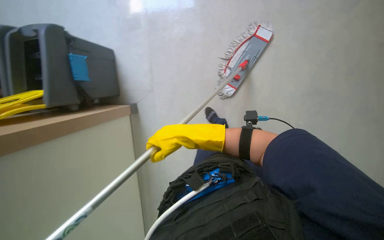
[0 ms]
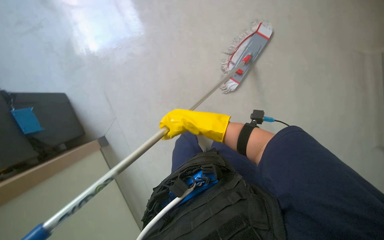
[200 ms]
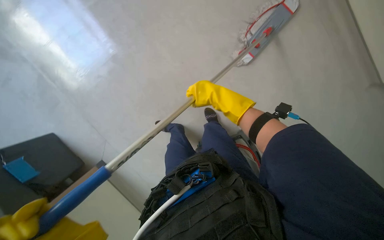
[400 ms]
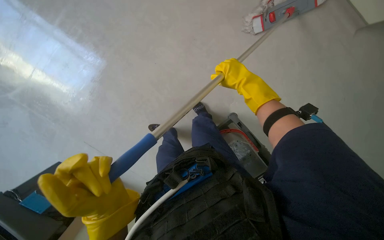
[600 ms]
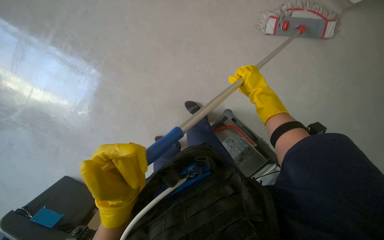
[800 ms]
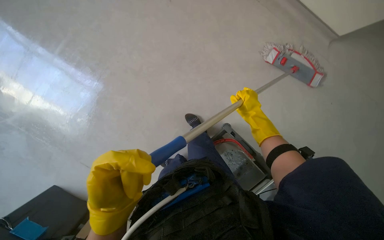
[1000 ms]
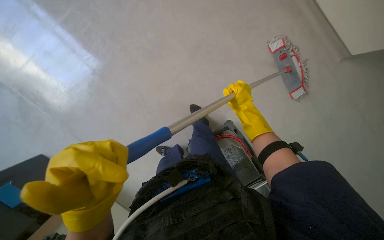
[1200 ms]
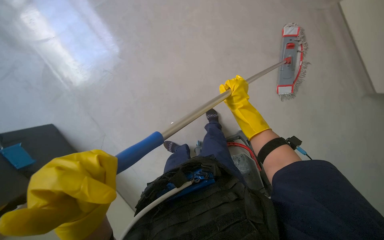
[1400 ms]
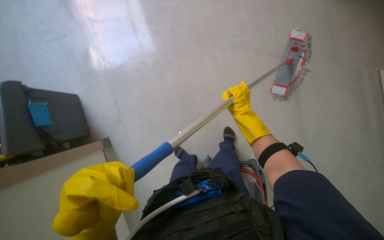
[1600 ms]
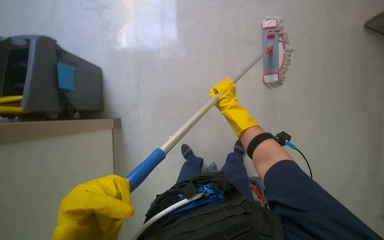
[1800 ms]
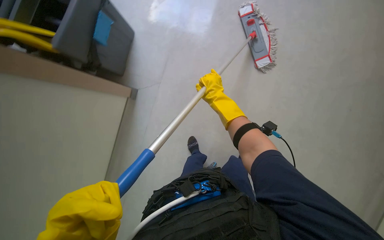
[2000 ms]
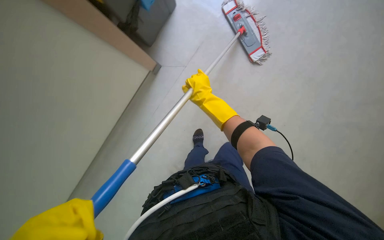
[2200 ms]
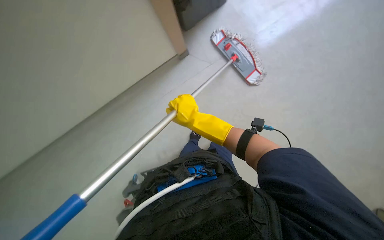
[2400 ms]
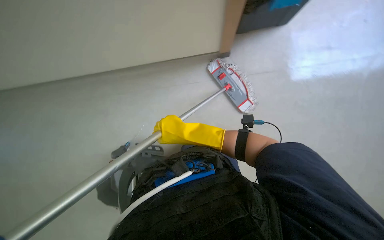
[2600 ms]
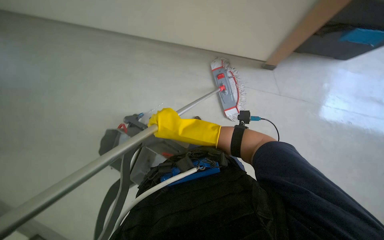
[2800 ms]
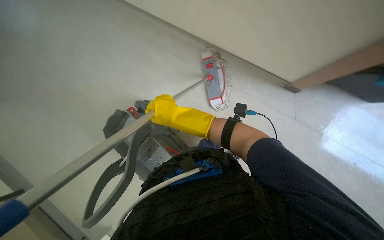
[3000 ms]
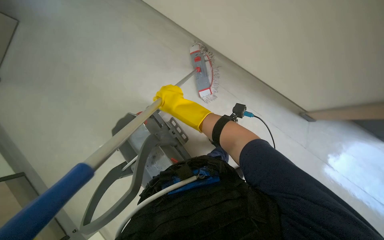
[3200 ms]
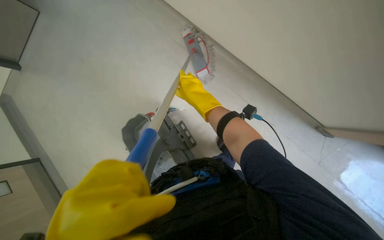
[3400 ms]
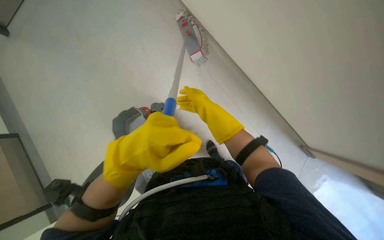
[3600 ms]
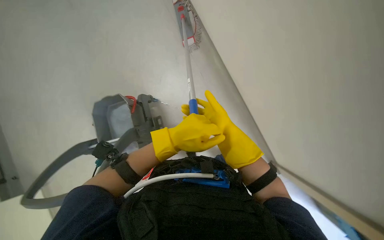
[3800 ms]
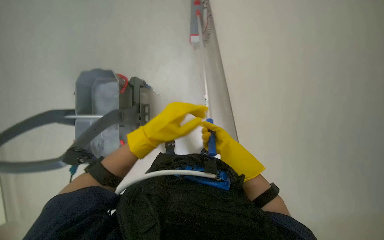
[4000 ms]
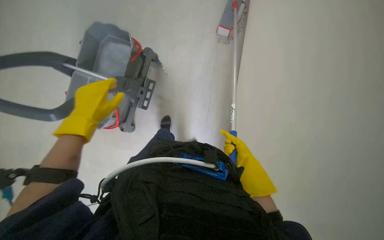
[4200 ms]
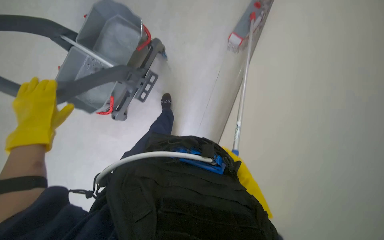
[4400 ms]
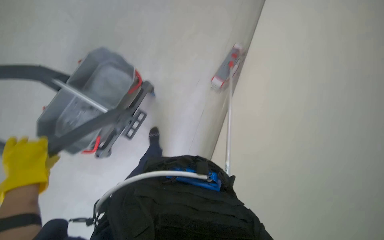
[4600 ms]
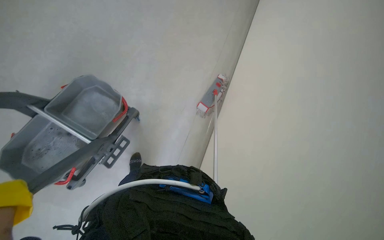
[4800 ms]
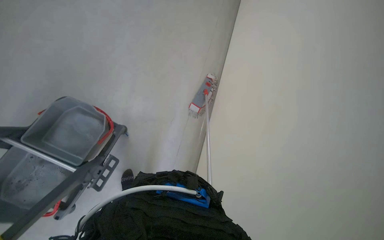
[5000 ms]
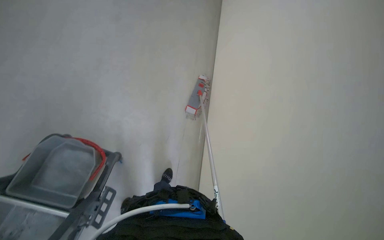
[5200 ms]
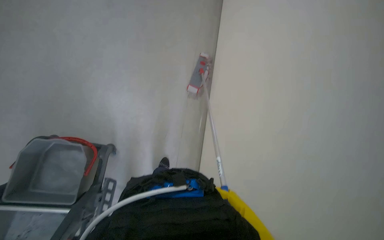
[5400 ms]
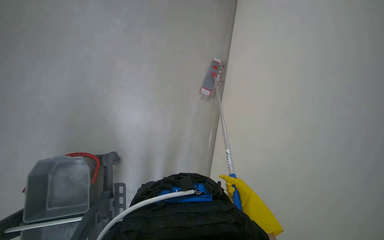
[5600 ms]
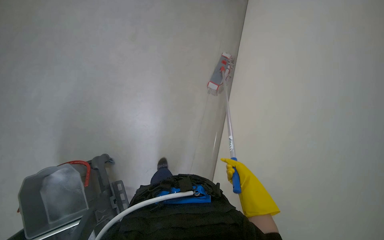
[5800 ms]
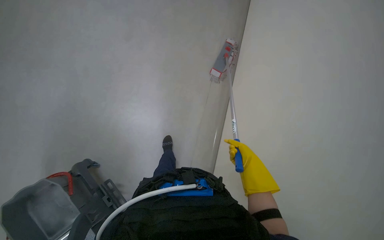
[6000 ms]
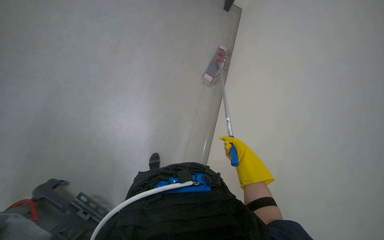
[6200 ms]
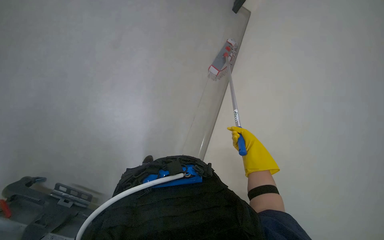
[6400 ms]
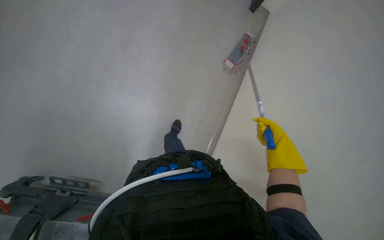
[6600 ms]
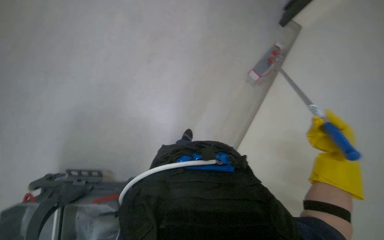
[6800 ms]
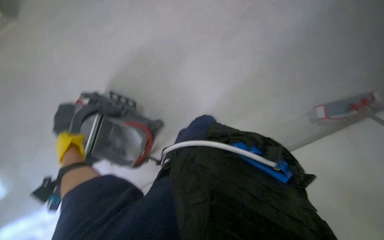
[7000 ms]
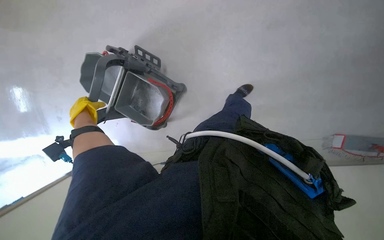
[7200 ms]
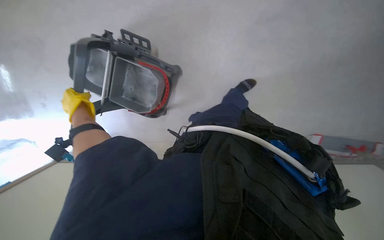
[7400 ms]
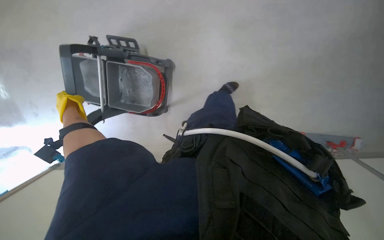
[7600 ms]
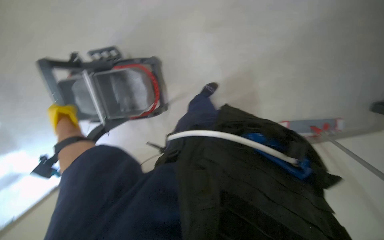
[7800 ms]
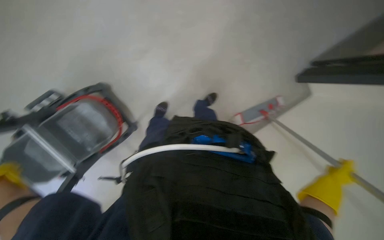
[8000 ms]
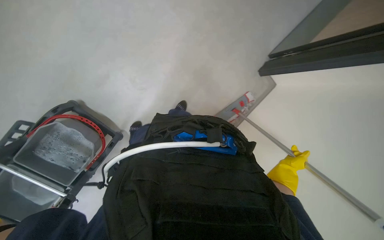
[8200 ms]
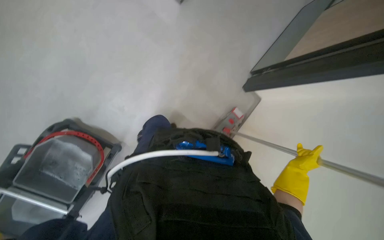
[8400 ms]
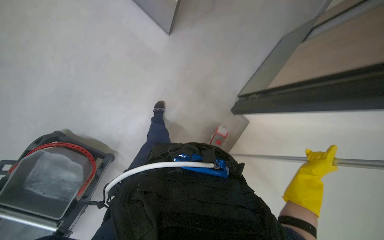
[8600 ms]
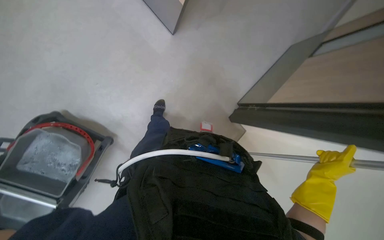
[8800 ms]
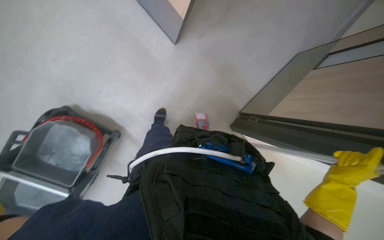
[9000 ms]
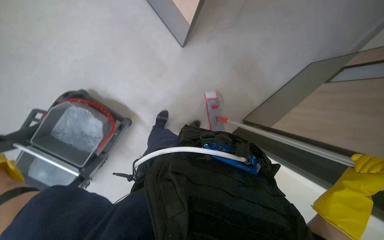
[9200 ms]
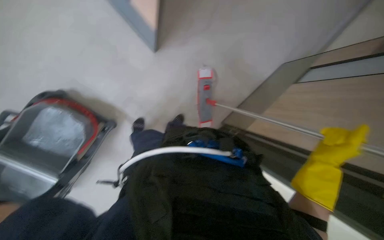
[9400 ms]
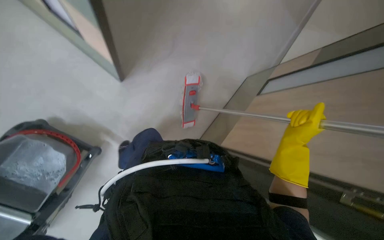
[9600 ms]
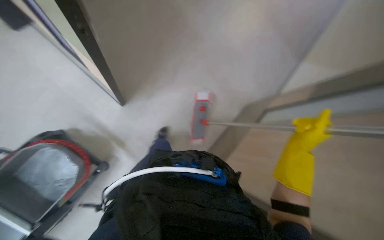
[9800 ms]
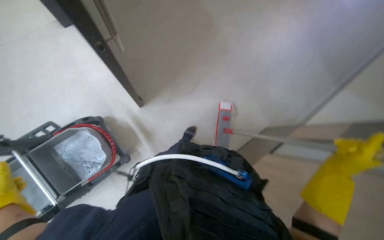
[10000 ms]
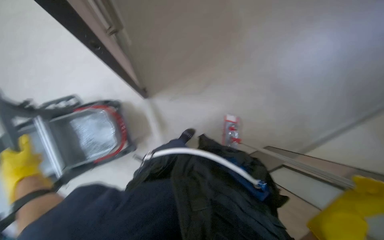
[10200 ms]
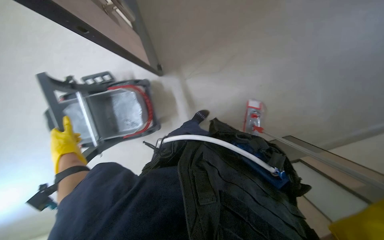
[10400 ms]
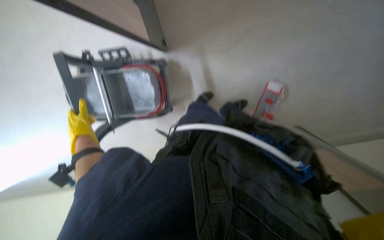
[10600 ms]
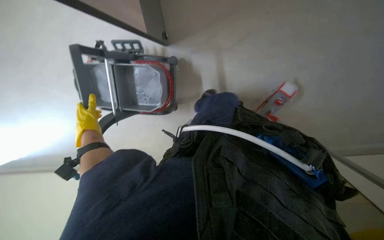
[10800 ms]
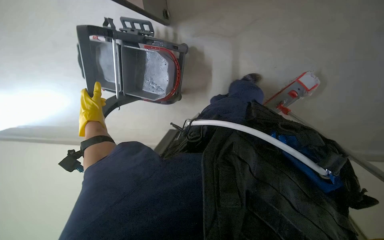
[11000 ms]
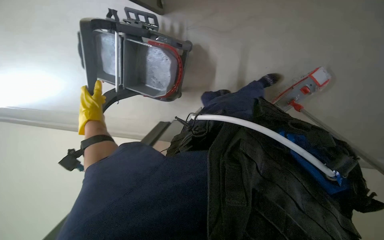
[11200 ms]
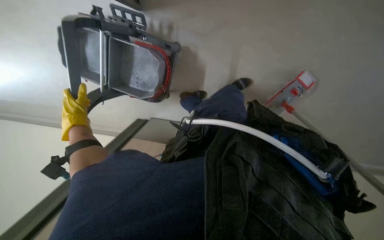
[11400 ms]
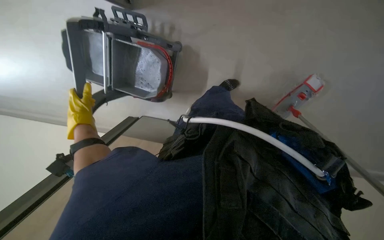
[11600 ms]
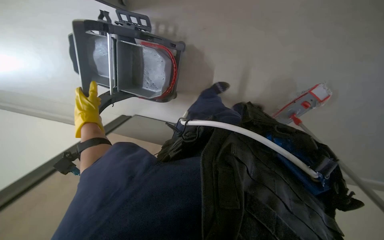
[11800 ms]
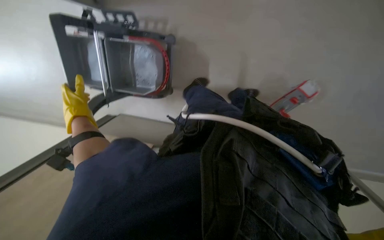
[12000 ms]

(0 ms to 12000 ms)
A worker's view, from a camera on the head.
Job: mopping floor.
The whole recording: Mopping floor. The worker mops the floor with a flat mop, periodically wringing it in the bucket.
0 ms - 1600 ms: The camera is aimed about 20 degrees further to the right. The right hand shifts some 15 cm farther from the camera.
1600 ms - 3000 ms: The right hand is displaced to the left by about 25 cm.
4400 ms - 6000 ms: The head turns to the right by roughly 40 degrees. The view tilts some 35 degrees upward.
6000 ms - 7600 ms: The view tips downward by roughly 15 degrees.
7600 ms - 9000 ms: The head rotates approximately 20 degrees to the right. The wearer looks some 15 degrees further upward.
9000 ms - 10400 ms: The wearer's head swings approximately 30 degrees to the left.
10400 ms - 12000 ms: The view tilts about 15 degrees downward.

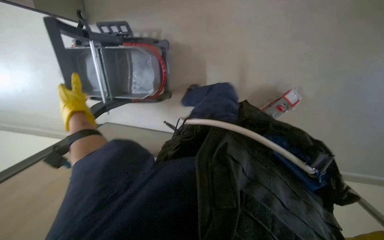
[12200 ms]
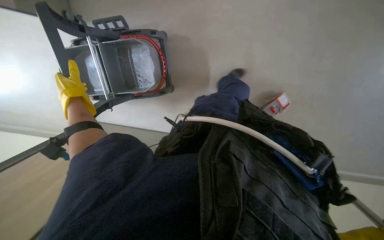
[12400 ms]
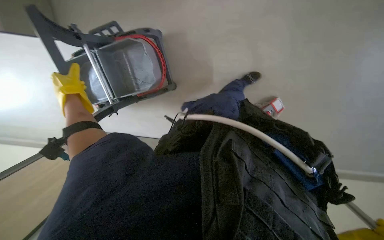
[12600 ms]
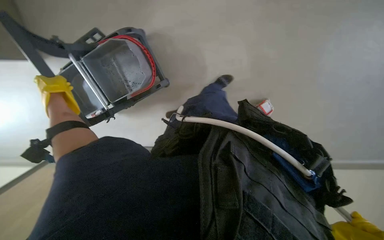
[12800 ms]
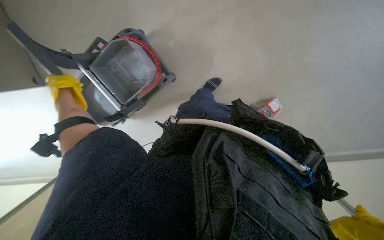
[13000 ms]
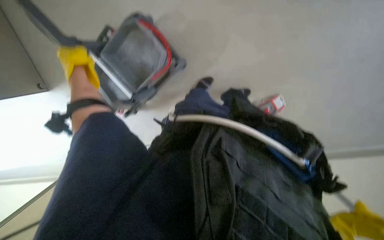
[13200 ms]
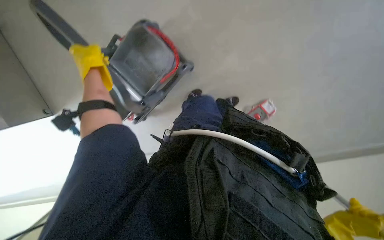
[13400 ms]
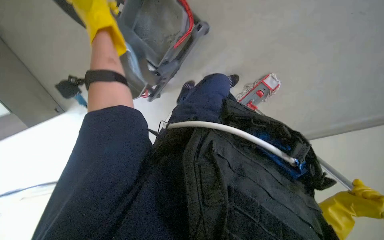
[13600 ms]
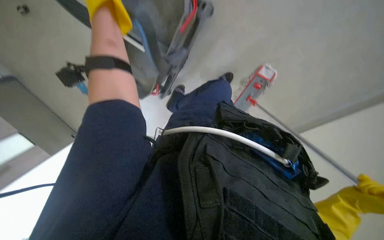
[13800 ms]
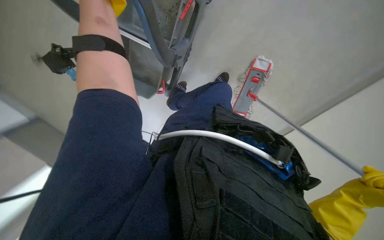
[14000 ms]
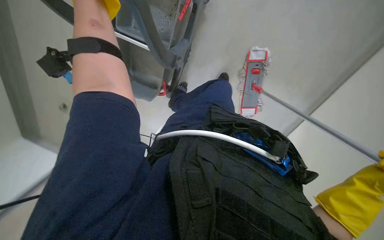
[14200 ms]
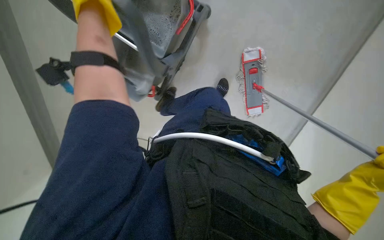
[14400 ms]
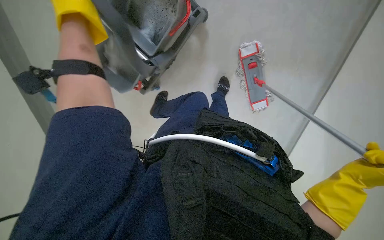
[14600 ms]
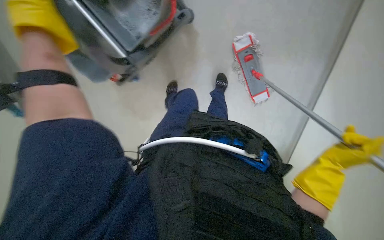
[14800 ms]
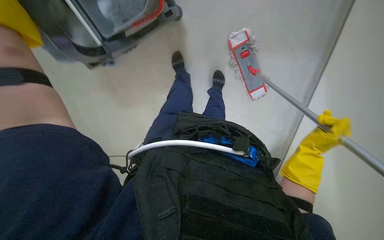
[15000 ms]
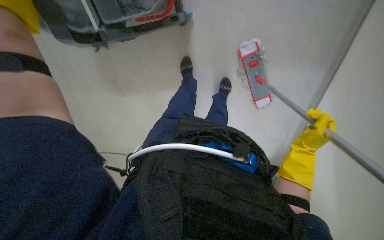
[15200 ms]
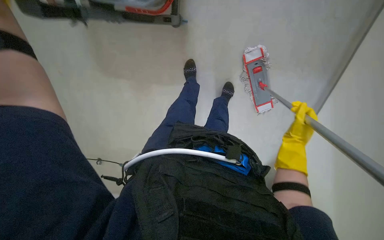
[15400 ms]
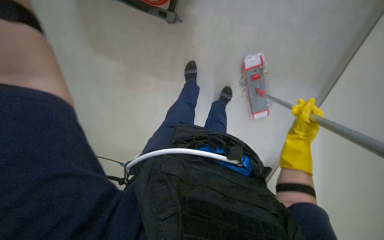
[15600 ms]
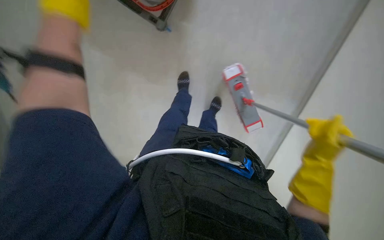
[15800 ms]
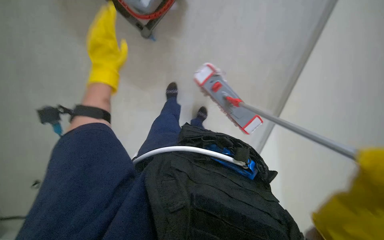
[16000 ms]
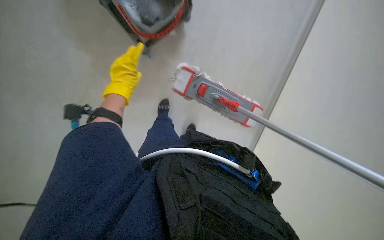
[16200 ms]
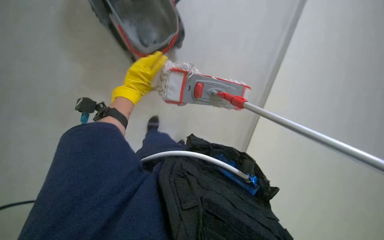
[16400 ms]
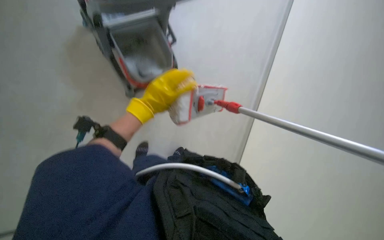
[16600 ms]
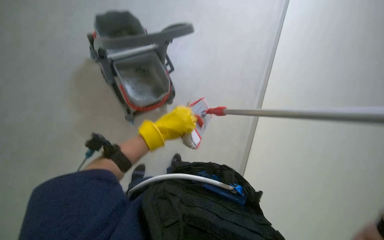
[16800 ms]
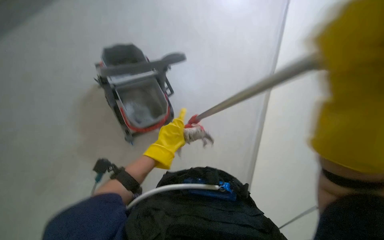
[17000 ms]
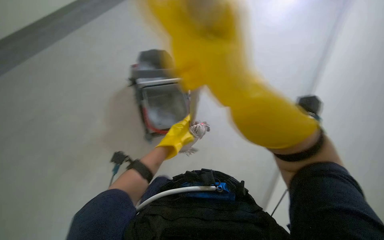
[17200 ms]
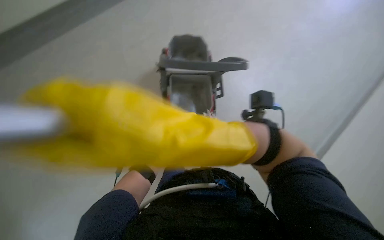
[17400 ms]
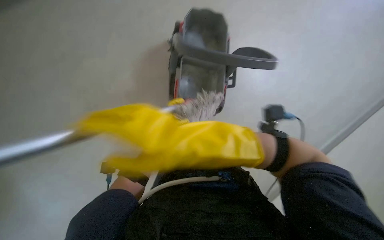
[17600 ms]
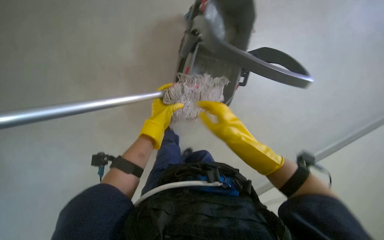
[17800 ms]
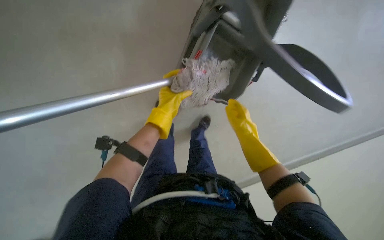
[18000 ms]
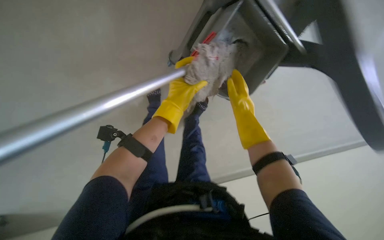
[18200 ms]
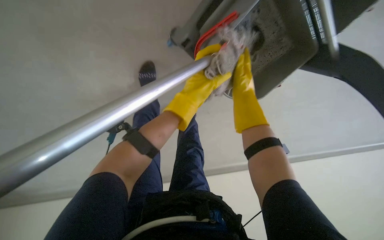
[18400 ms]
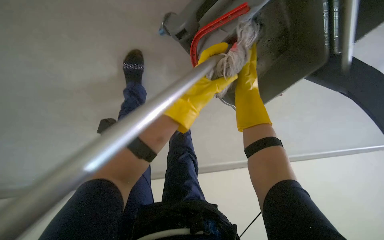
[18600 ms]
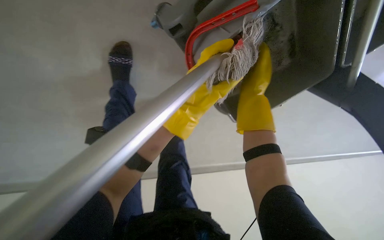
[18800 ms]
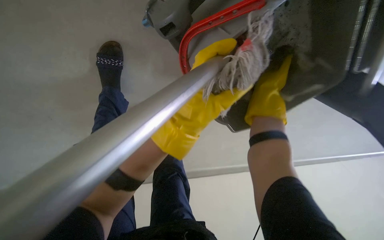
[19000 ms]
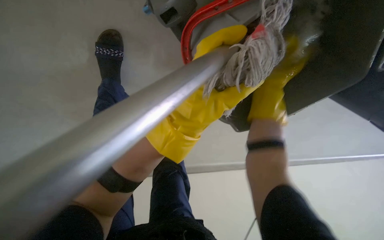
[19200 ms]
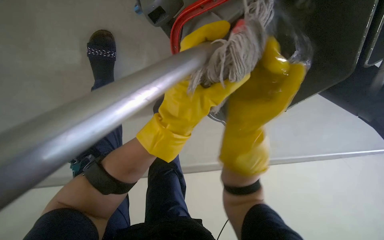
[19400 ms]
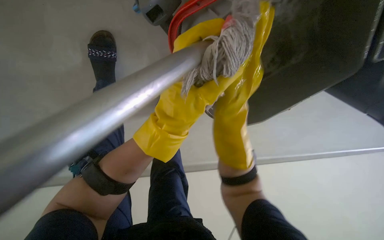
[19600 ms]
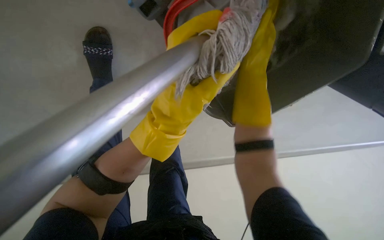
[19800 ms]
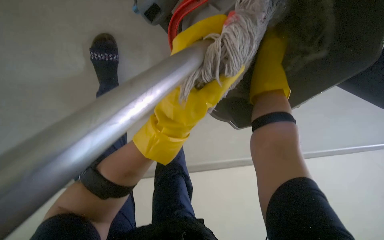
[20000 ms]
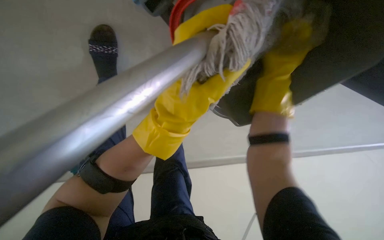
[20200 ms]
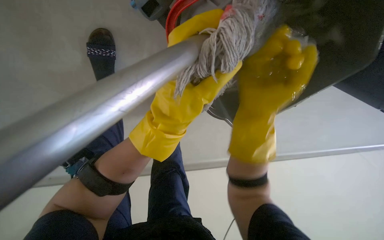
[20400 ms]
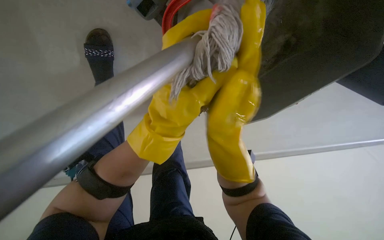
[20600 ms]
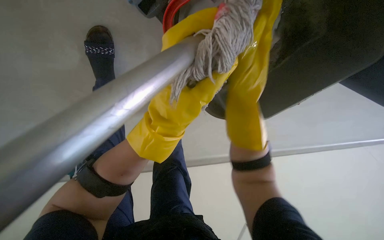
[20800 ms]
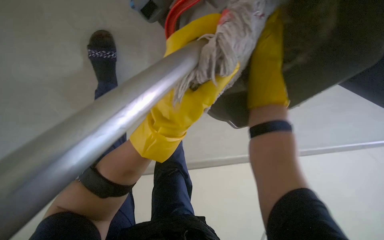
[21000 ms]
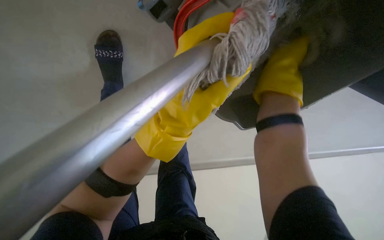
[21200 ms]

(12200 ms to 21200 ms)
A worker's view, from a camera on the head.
Job: mopping floor.
The whole recording: Mopping floor. The worker mops the floor with a flat mop, periodically wringing it in the bucket.
12200 ms - 13800 ms: The view tilts approximately 10 degrees downward. The left hand travels to the right, up the picture and nearer to the camera by some 30 cm.
15200 ms - 16600 ms: The view tips upward by about 20 degrees.
16600 ms - 18200 ms: The left hand is displaced farther from the camera by some 10 cm.
18200 ms - 19800 ms: The right hand goes some 15 cm nearer to the camera and up the picture.
19800 ms - 21200 ms: The right hand heads to the right, covering roughly 10 cm.
